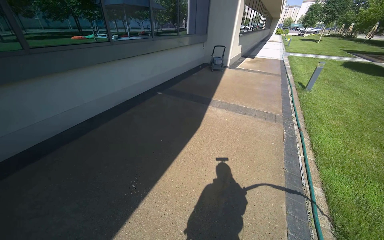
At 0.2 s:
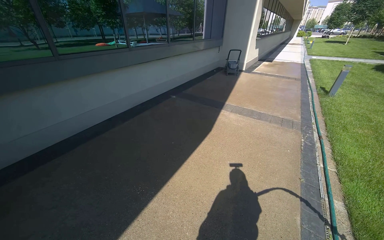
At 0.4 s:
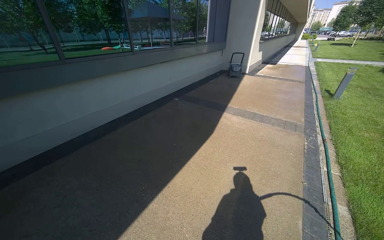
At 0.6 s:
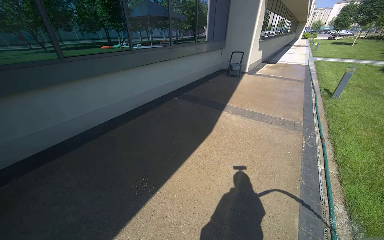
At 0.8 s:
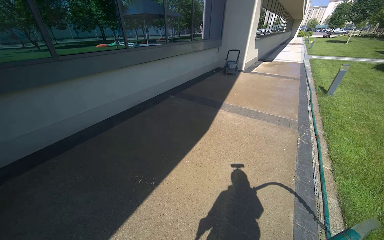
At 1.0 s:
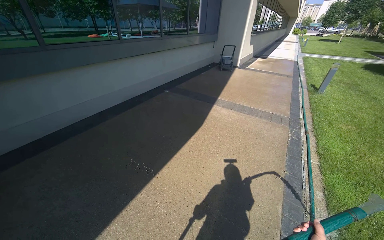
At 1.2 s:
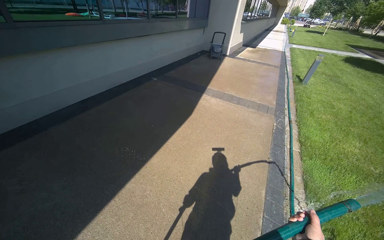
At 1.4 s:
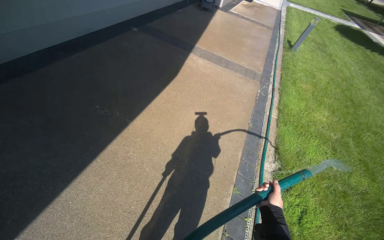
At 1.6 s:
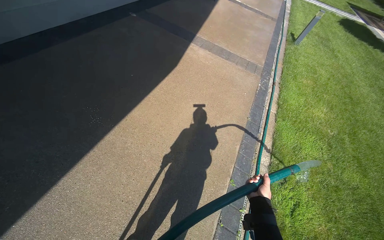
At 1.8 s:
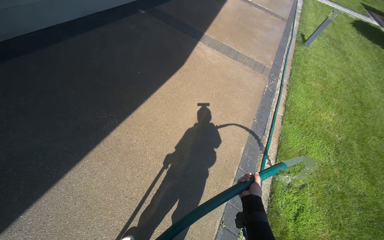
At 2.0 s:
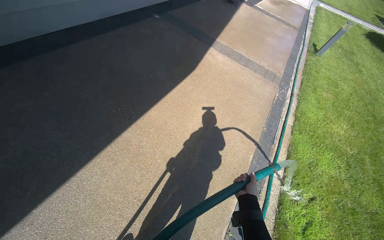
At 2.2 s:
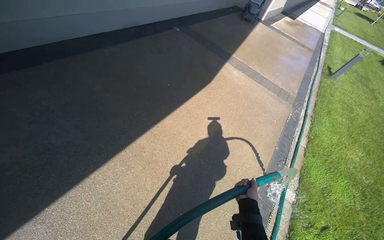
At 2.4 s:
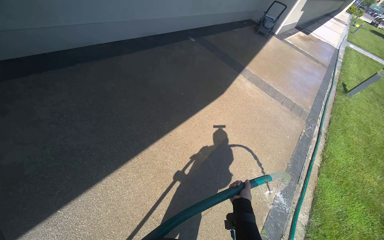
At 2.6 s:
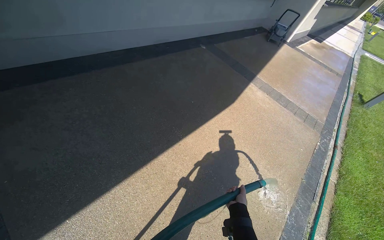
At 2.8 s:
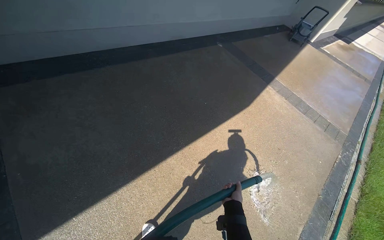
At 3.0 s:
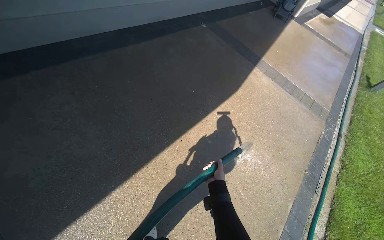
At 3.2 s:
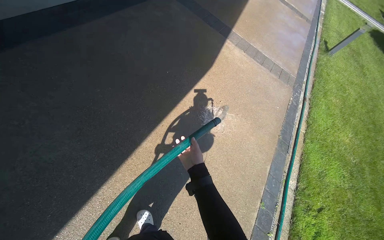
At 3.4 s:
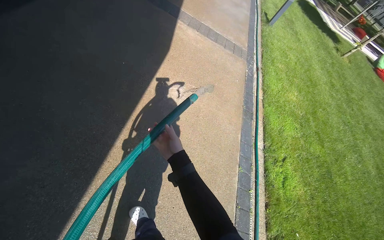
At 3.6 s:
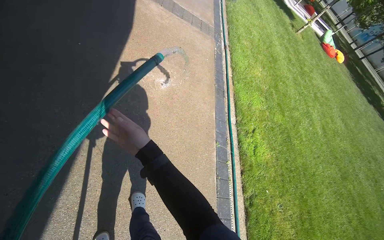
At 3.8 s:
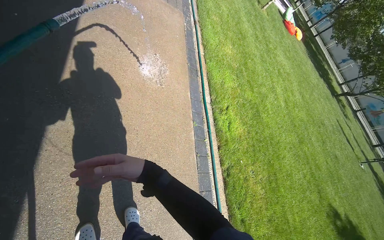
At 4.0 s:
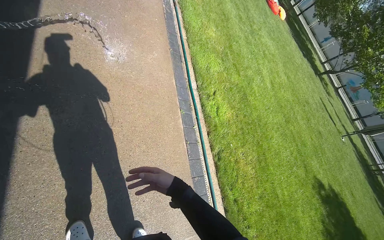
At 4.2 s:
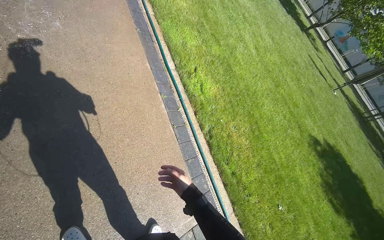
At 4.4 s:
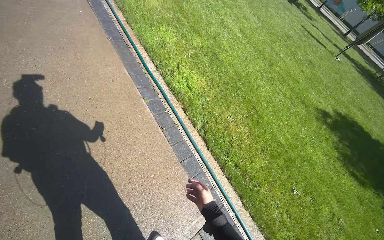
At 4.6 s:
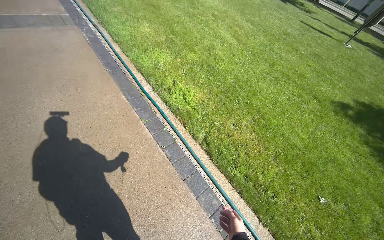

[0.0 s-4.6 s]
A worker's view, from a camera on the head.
Job: sweeping floor.
The whole recording: Rinsing concrete ground. The worker sprays water from a hose onto the concrete ground.
0.0 to 1.6 s: The view tips downward by roughly 20 degrees.
1.6 to 3.0 s: The head travels approximately 60 cm.
3.0 to 4.6 s: The camera travels approximately 60 cm. The wearer looks about 75 degrees further to the right. The view tilts about 30 degrees downward.

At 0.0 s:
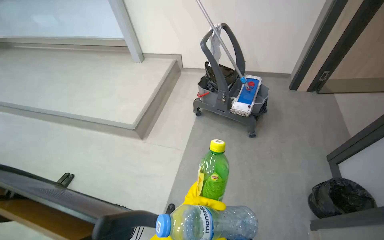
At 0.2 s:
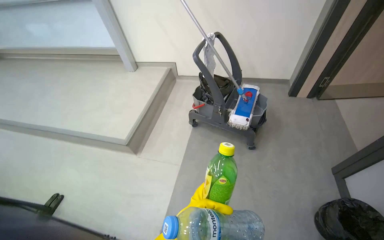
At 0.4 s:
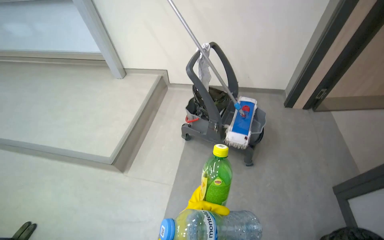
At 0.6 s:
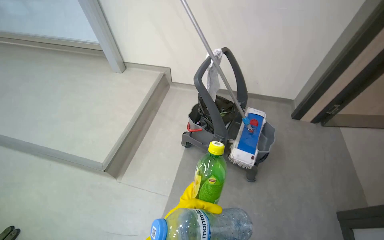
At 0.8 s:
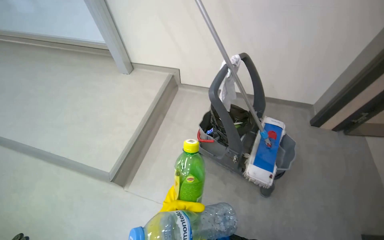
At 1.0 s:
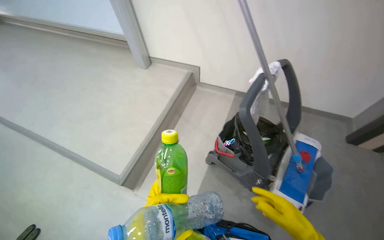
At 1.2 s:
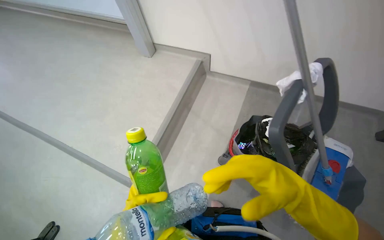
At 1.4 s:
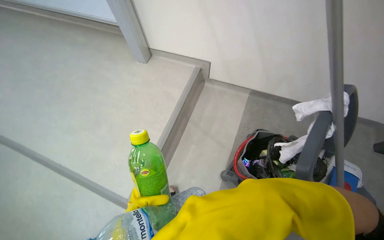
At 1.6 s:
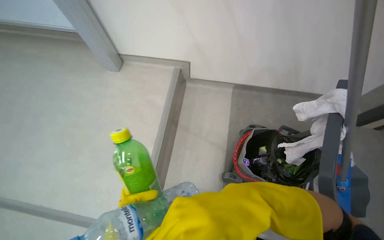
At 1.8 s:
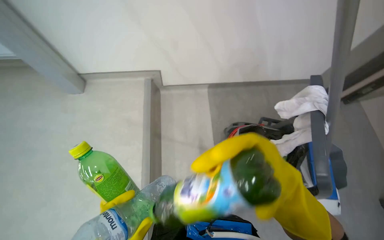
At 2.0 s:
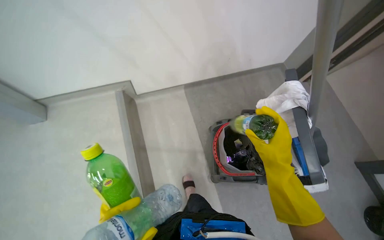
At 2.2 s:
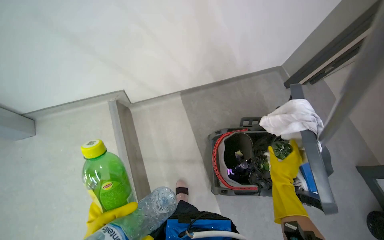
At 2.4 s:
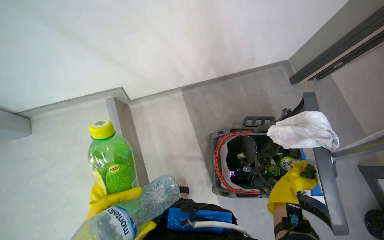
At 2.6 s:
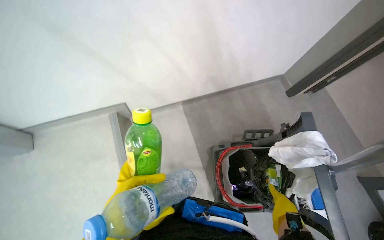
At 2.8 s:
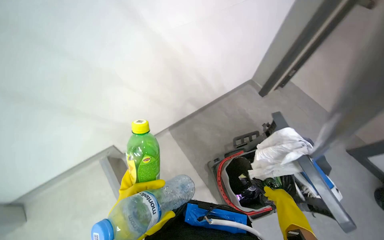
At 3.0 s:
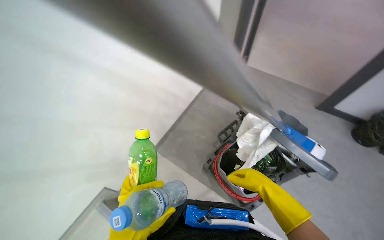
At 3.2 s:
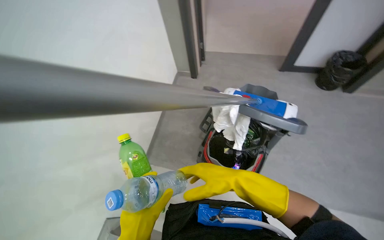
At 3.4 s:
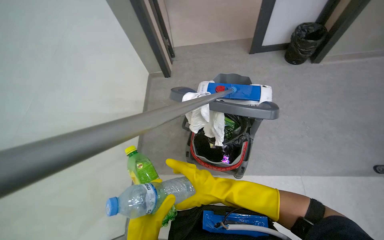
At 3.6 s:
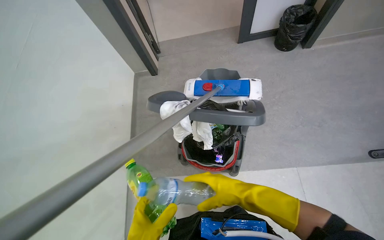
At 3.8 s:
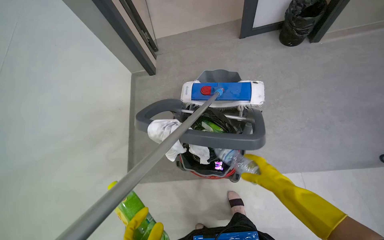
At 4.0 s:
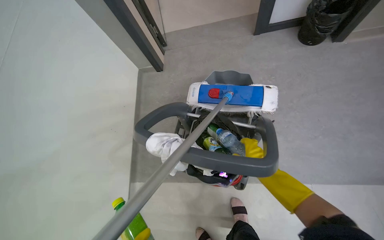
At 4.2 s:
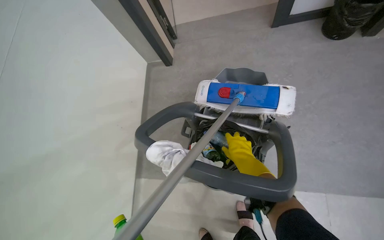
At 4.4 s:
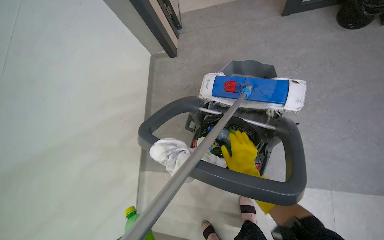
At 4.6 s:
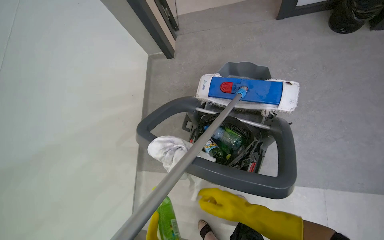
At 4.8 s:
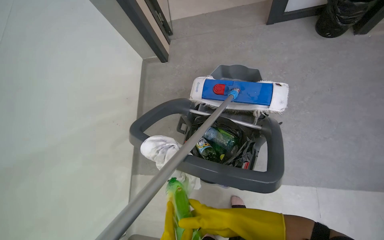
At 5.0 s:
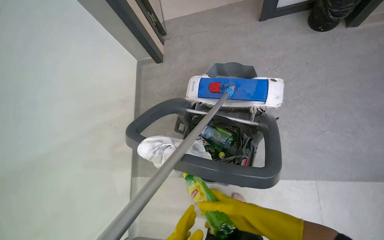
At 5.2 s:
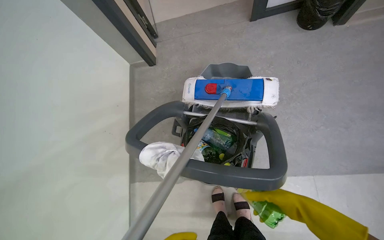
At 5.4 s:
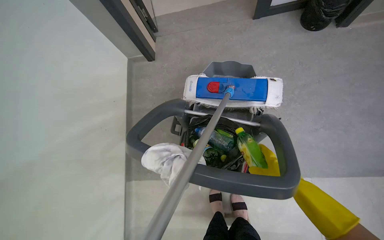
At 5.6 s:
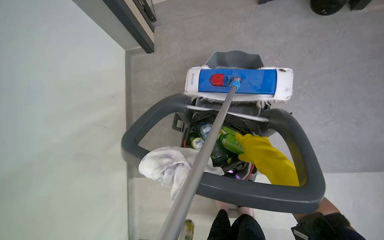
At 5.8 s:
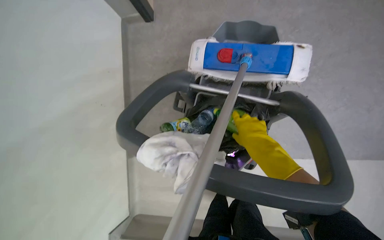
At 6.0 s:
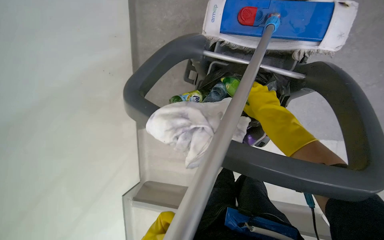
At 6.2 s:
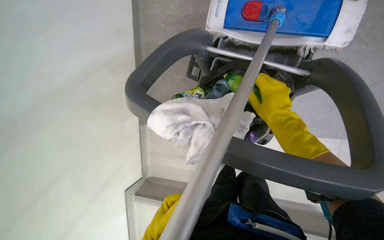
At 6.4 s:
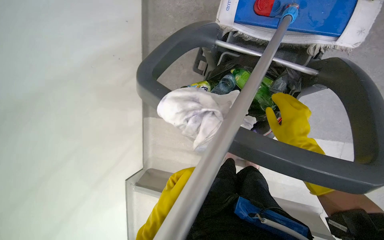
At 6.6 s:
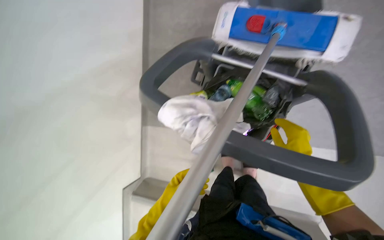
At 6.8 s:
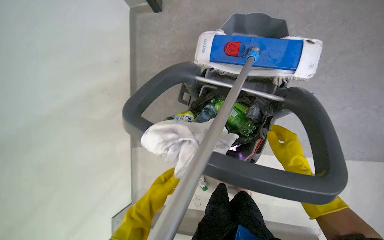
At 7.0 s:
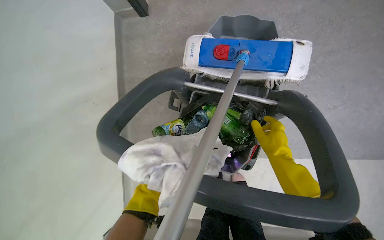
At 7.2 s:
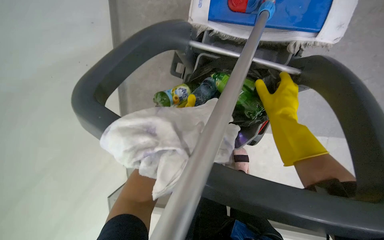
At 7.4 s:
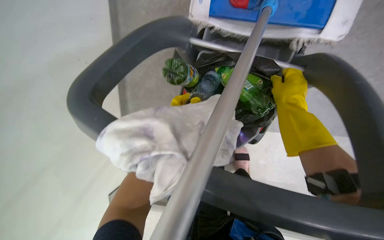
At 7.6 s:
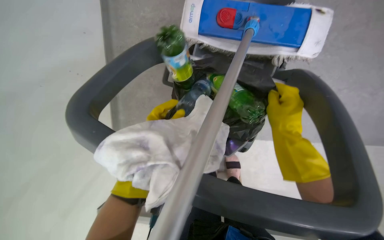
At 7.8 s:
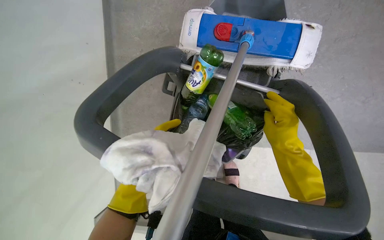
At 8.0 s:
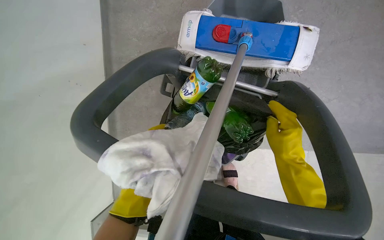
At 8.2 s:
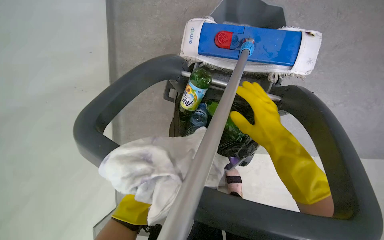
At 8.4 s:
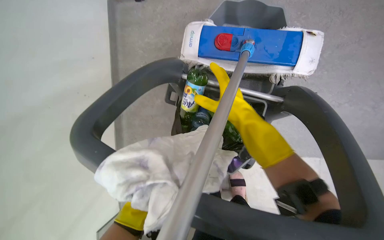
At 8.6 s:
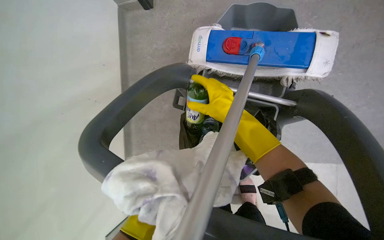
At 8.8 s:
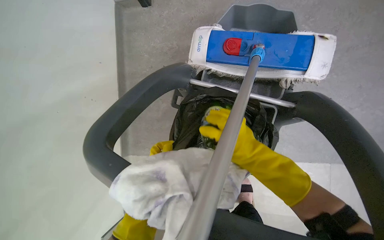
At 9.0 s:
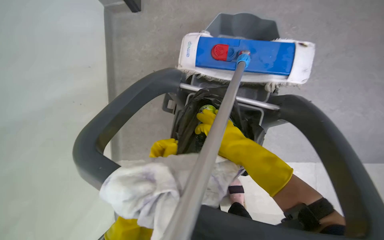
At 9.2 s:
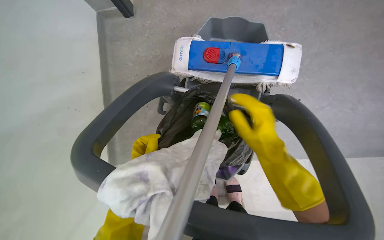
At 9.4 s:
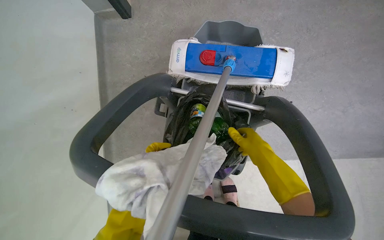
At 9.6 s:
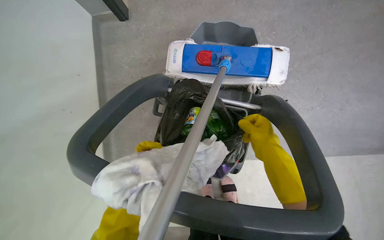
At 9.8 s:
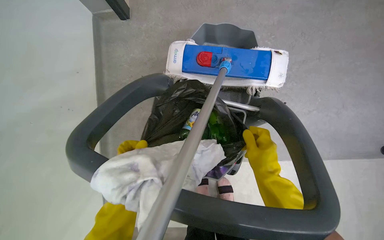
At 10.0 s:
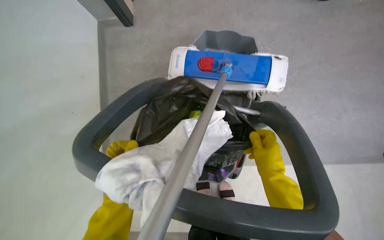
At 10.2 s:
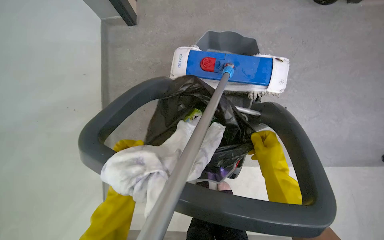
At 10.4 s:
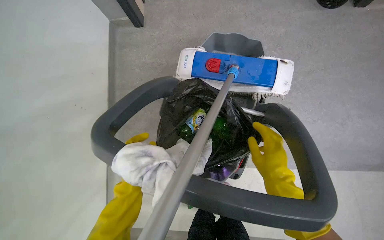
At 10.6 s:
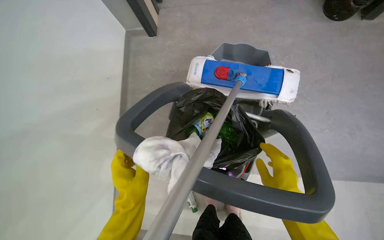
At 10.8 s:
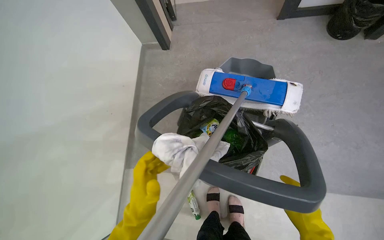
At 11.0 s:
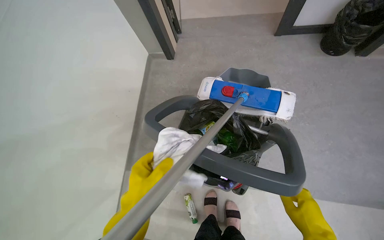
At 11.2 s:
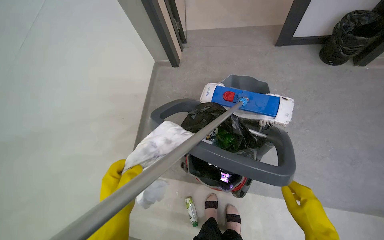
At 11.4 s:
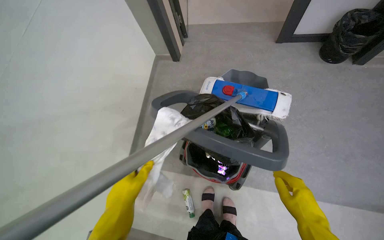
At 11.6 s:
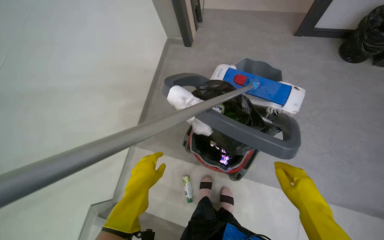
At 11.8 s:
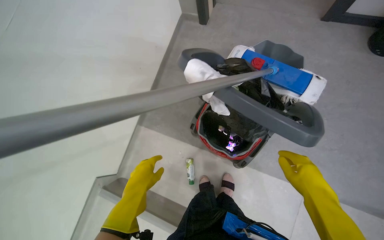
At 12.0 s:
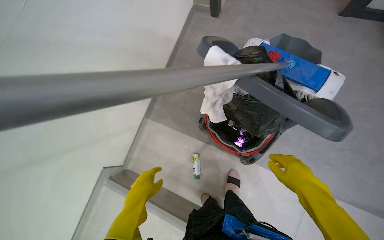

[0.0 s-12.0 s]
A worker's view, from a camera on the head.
Job: managing trash.
The whole recording: Collecting bottles into cart. The worker collects bottles and places them into the cleaning cart.
0.0 to 1.6 s: The camera is carried approximately 1.5 m. The wearer looks roughly 15 degrees further downward.
1.6 to 3.0 s: The head turns to the right by about 65 degrees.
3.0 to 4.4 s: The camera is carried about 40 cm. The view tilts about 15 degrees downward. The scene rotates counterclockwise by some 30 degrees.
4.4 to 6.0 s: The wearer looks roughly 20 degrees further downward.
7.6 to 9.0 s: The right hand heads to the left, covering approximately 10 cm.
9.0 to 10.4 s: The right hand moves to the right, some 10 cm.

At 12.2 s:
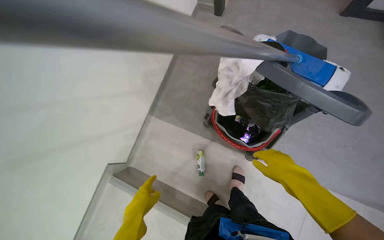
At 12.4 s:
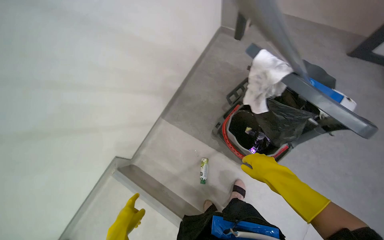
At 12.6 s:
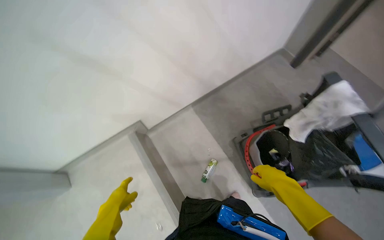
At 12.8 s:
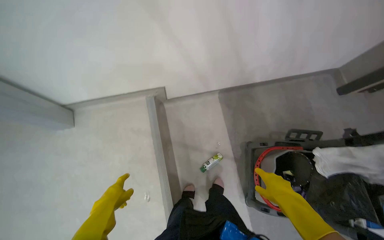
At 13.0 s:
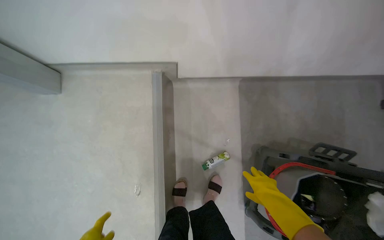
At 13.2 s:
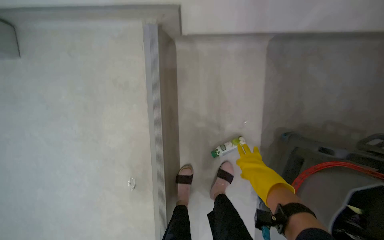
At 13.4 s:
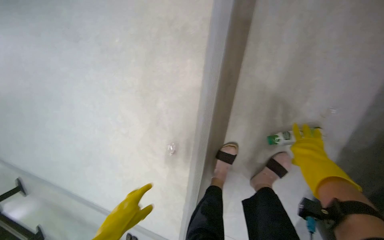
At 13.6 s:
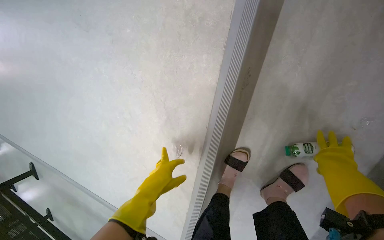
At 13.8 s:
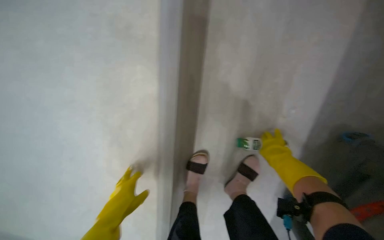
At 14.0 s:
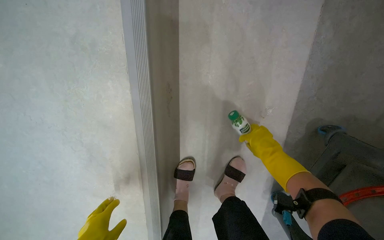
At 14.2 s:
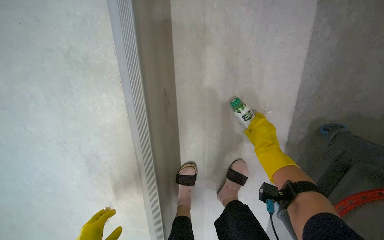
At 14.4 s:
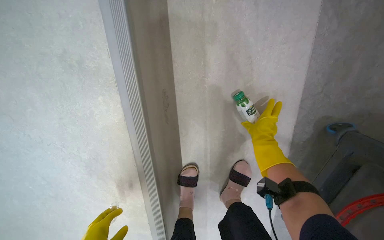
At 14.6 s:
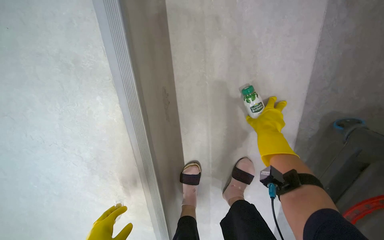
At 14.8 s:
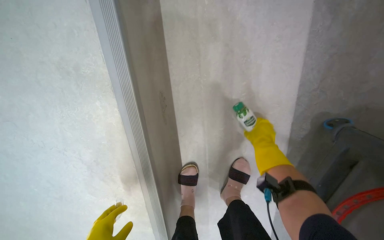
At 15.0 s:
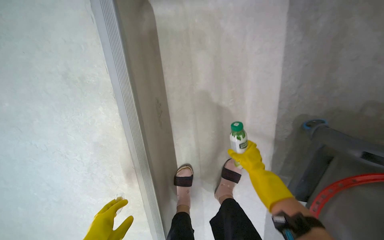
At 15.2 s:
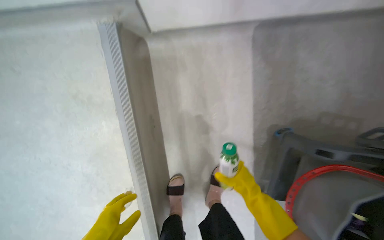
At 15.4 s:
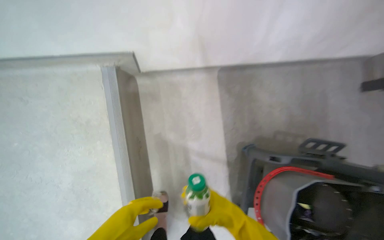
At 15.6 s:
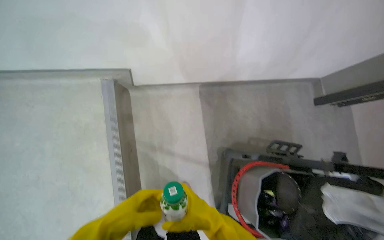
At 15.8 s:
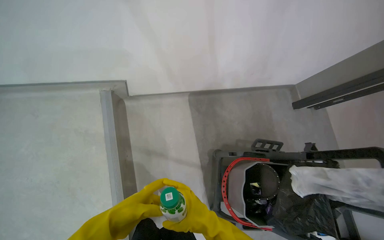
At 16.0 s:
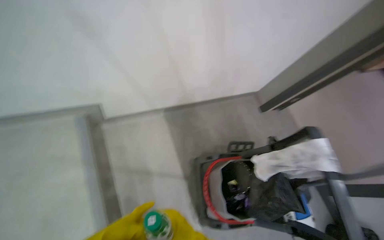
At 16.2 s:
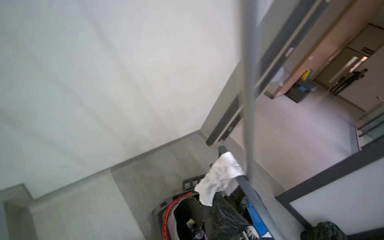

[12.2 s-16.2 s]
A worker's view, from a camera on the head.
Job: managing trash.
The whole recording: Collecting bottles into cart. The worker collects bottles and places them into the cleaning cart.
12.2 to 13.6 s: The head travels about 80 cm. The wearer looks about 90 degrees further to the left. The view tips downward by some 35 degrees.
13.6 to 14.8 s: The wearer looks roughly 25 degrees further to the right.
14.8 to 16.2 s: The wearer moves roughly 80 cm. The wearer looks about 45 degrees further to the right. The camera pitches upward, by about 60 degrees.
